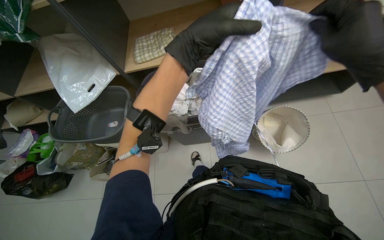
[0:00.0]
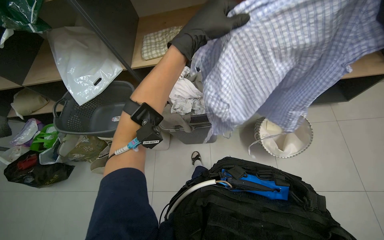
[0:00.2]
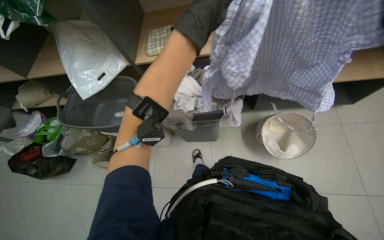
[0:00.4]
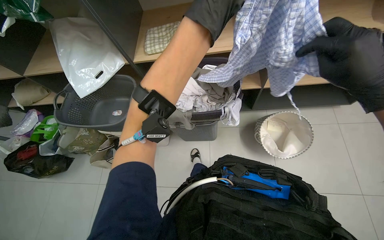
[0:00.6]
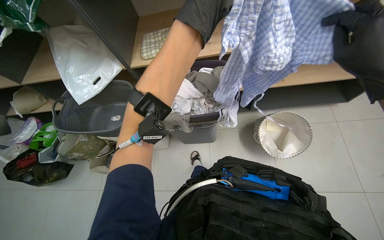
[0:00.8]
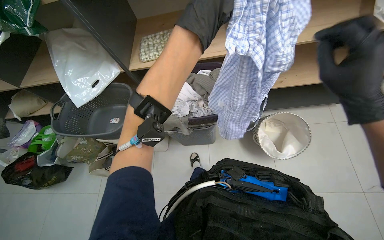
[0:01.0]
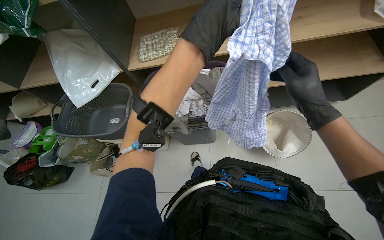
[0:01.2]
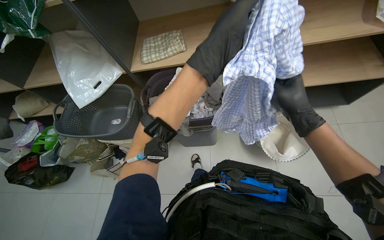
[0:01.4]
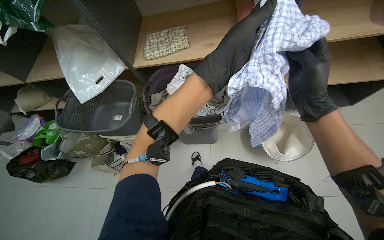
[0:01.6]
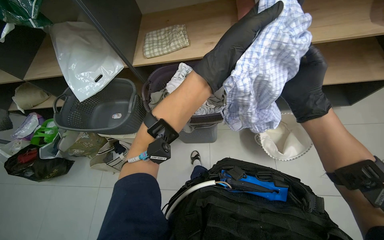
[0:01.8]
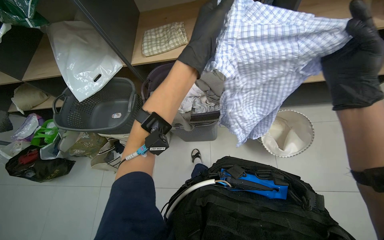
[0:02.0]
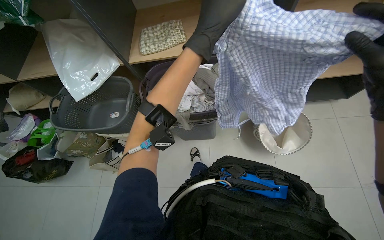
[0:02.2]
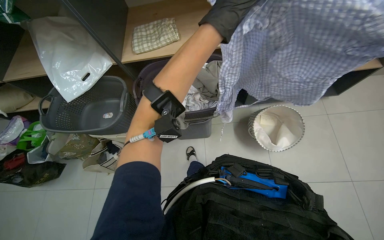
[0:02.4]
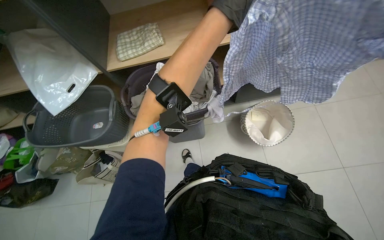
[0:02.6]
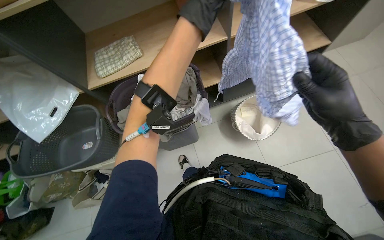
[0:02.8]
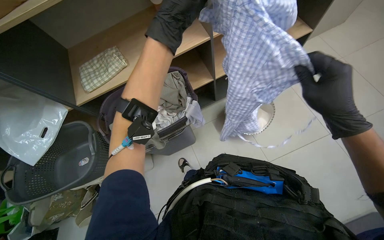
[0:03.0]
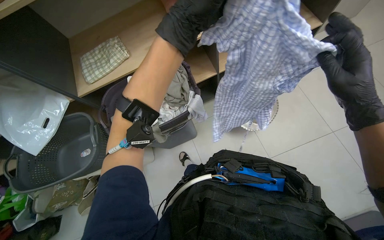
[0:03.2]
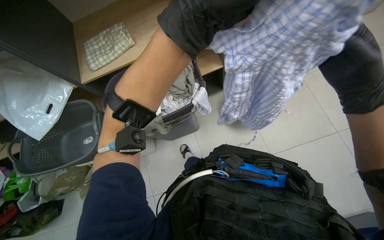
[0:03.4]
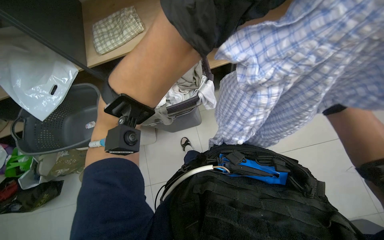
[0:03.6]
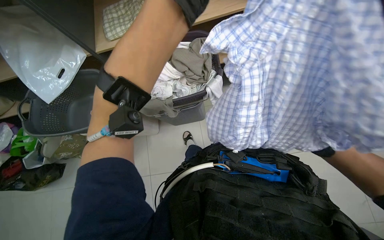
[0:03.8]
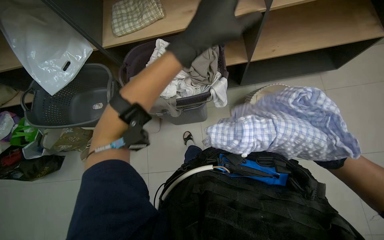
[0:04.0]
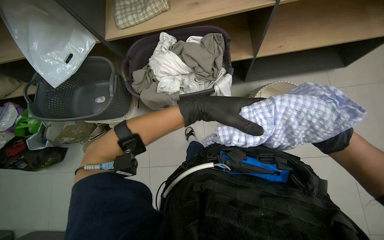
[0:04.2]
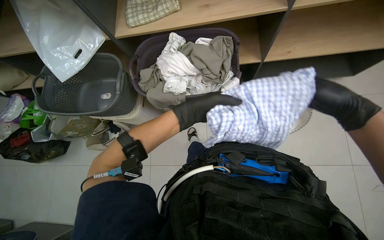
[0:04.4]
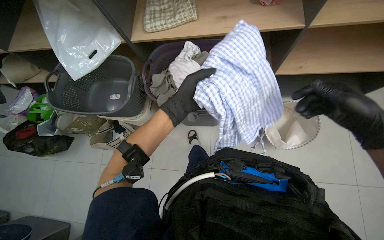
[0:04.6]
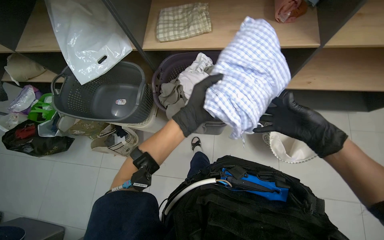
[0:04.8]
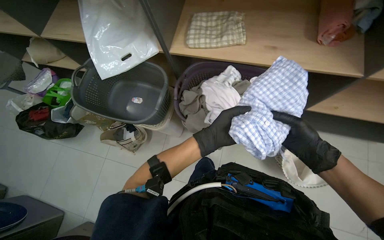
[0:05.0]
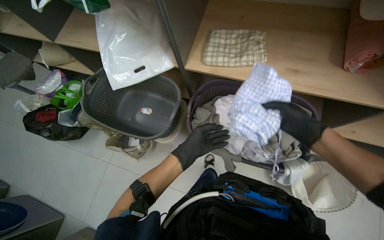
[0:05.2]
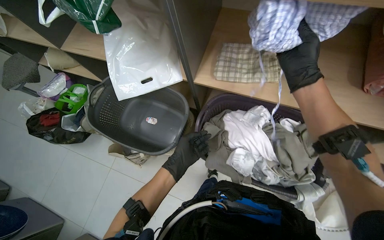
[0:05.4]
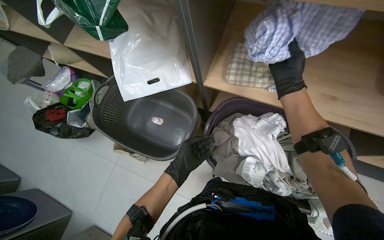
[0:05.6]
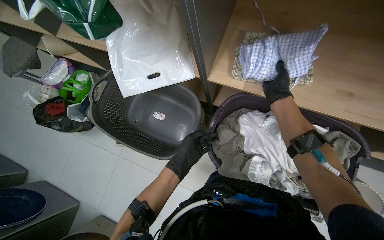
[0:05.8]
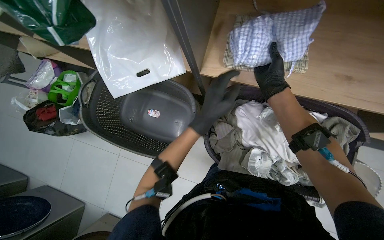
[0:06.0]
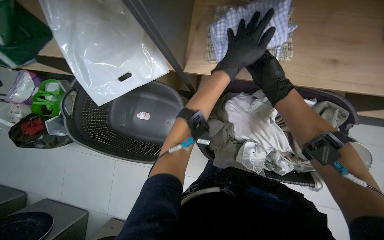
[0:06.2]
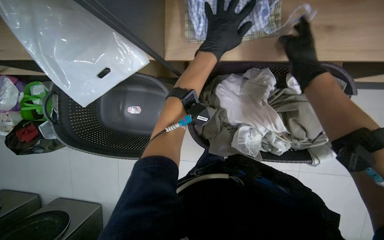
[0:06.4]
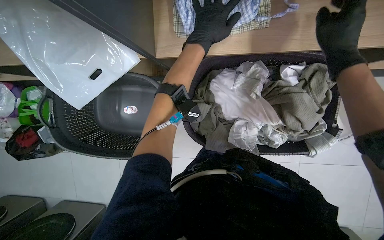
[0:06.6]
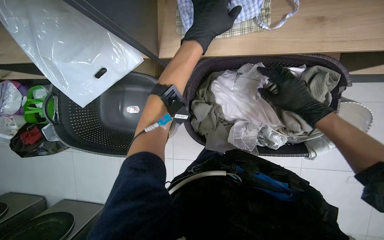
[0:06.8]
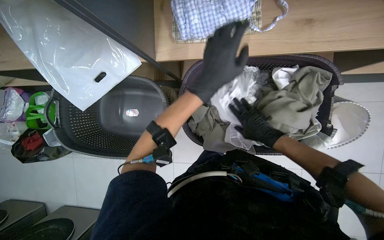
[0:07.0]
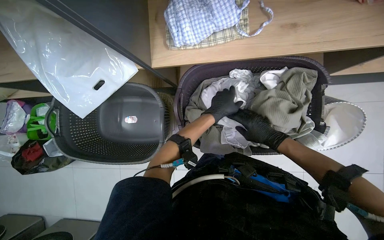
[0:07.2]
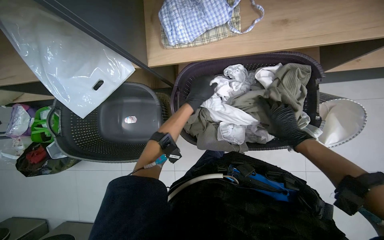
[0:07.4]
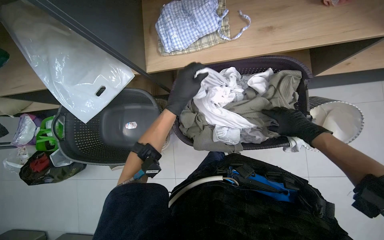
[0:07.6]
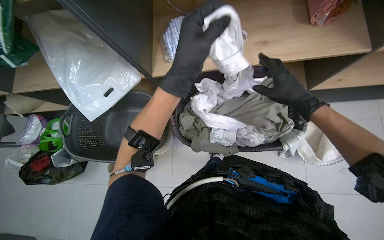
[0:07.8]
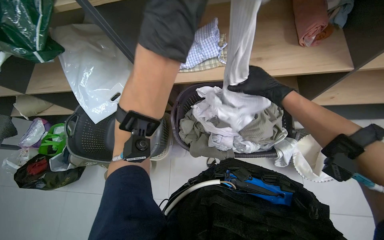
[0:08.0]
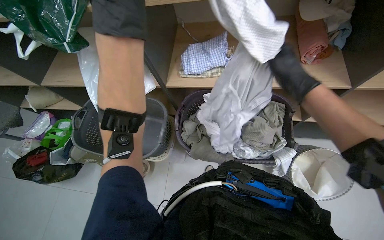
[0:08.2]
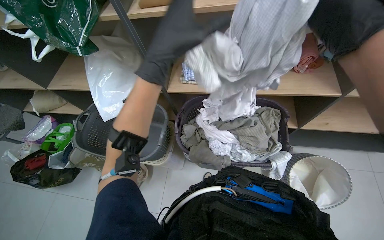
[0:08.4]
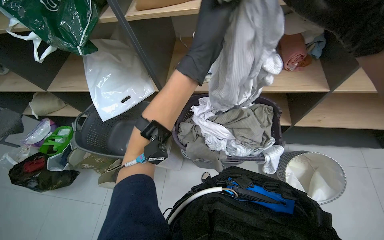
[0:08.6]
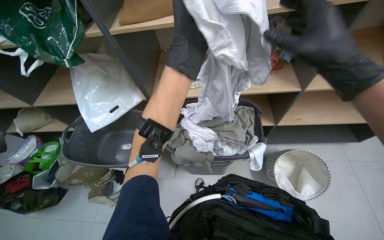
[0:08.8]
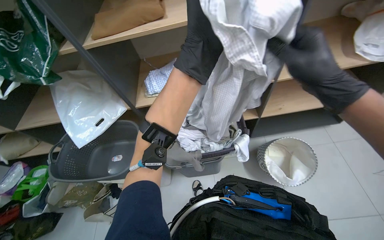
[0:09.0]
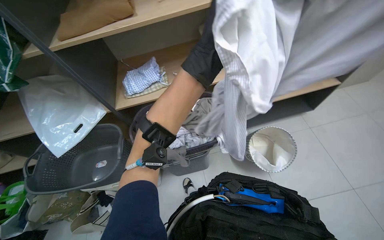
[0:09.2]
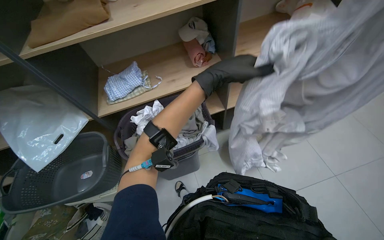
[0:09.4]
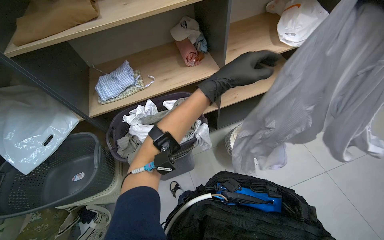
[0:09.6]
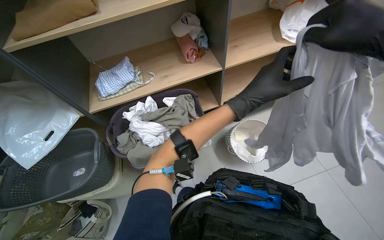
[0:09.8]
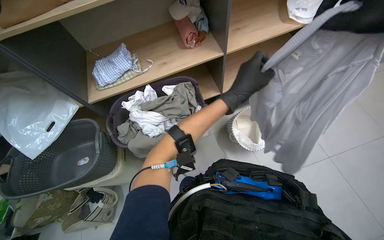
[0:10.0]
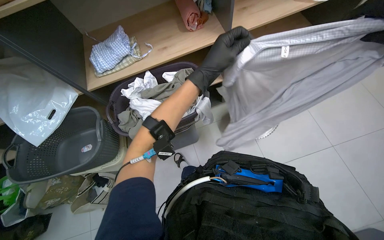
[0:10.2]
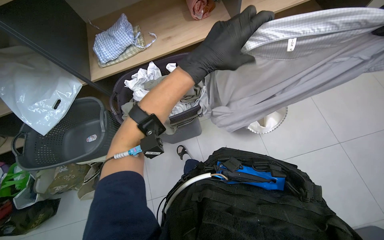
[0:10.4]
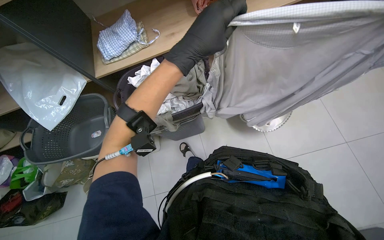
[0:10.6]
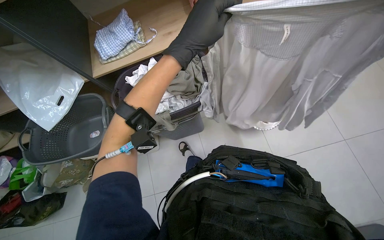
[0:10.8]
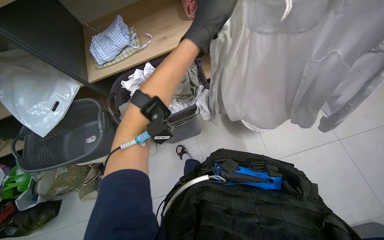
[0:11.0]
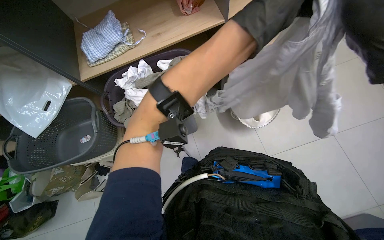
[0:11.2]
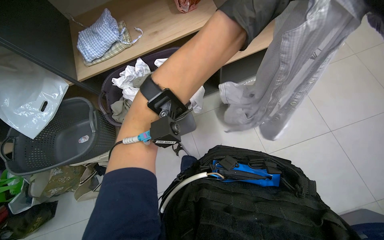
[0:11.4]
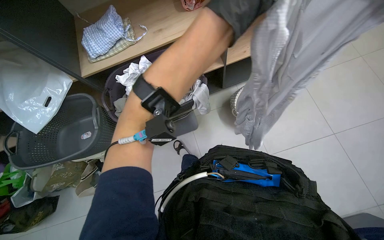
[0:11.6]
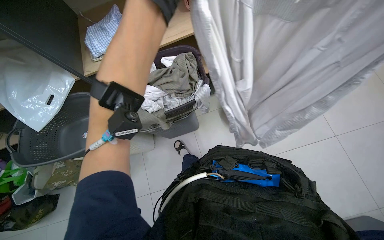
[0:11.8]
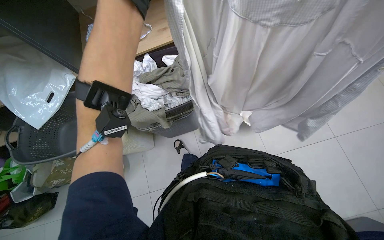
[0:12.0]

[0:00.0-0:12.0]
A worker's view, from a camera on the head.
Job: managing laundry.
The whole recording: Sorting and folding laundry. The worker removes clothes from the washing machine and sorts them into a basket, rolling up socks.
0.0 to 1.6 s: The left hand moves farther from the camera, approximately 10 cm.
1.6 to 3.0 s: The left hand goes some 10 cm up the picture.
3.0 to 4.4 s: The left hand moves farther from the camera and down the picture, roughly 30 cm.
4.4 to 6.0 s: The camera is carried some 50 cm.
6.0 to 7.6 s: The left hand goes up the picture and returns, about 25 cm each way. Meanwhile the right hand heads to the right and down the picture, covering about 40 cm.
7.6 to 9.0 s: The camera pitches upward, by approximately 30 degrees. The left hand goes to the left and returns, some 10 cm each way. Meanwhile the right hand goes some 40 cm nearer to the camera.
9.0 to 10.4 s: The view tips downward by about 15 degrees. The left hand moves nearer and farther over approximately 15 cm, changing direction 3 times.

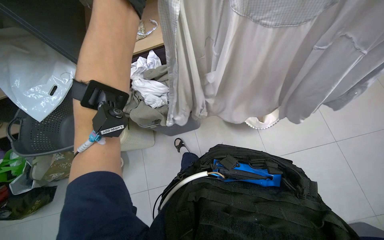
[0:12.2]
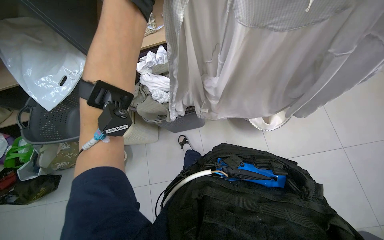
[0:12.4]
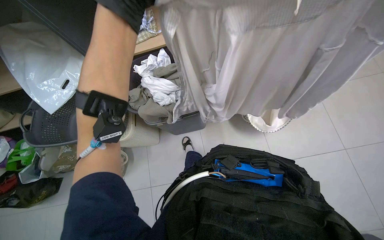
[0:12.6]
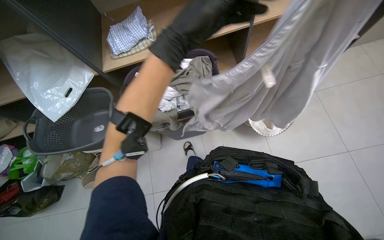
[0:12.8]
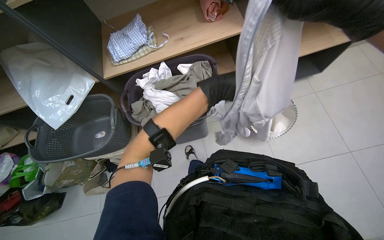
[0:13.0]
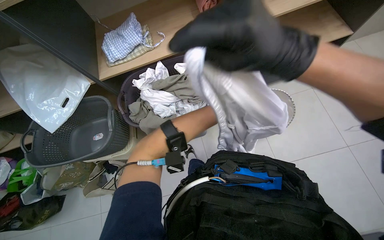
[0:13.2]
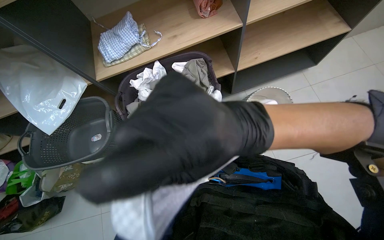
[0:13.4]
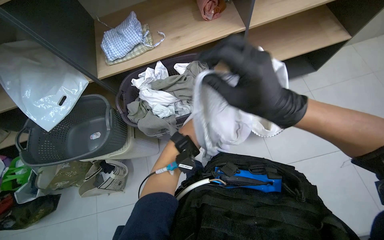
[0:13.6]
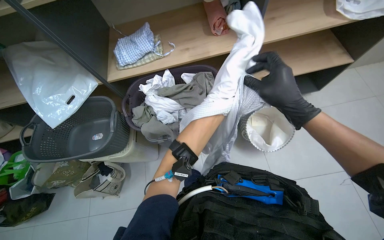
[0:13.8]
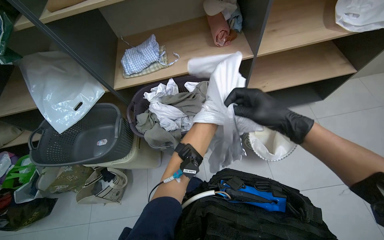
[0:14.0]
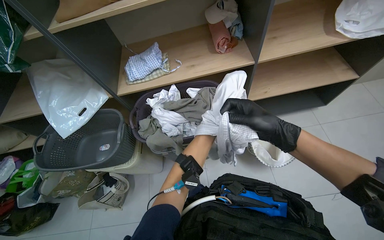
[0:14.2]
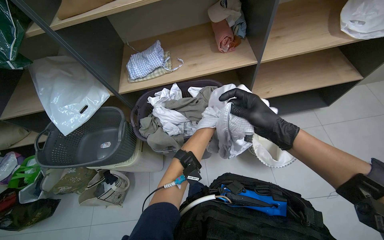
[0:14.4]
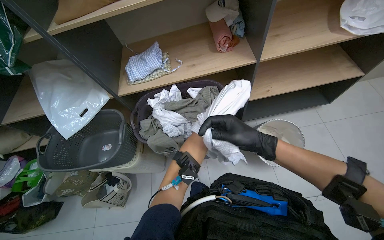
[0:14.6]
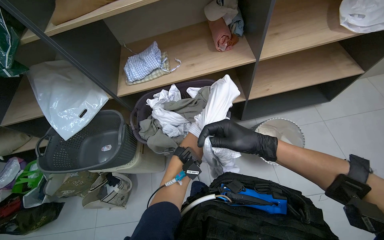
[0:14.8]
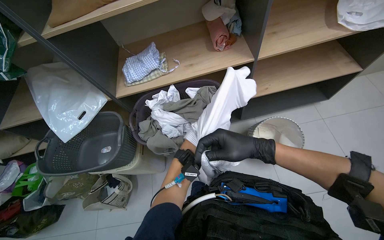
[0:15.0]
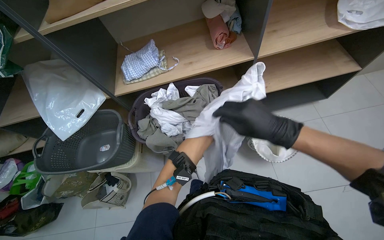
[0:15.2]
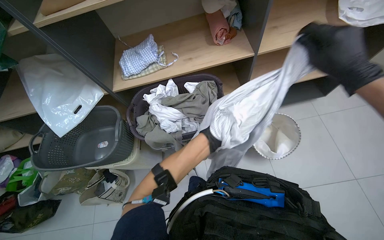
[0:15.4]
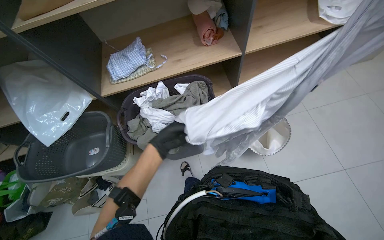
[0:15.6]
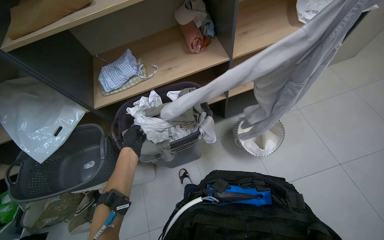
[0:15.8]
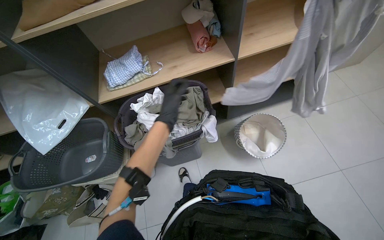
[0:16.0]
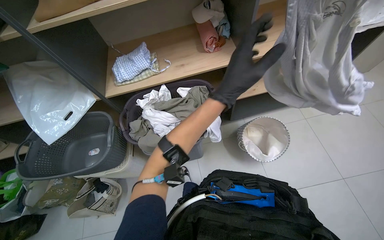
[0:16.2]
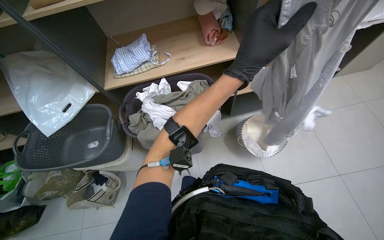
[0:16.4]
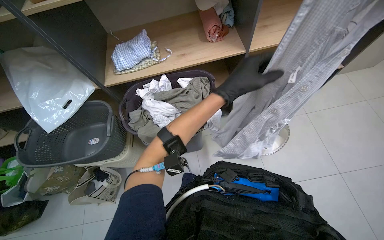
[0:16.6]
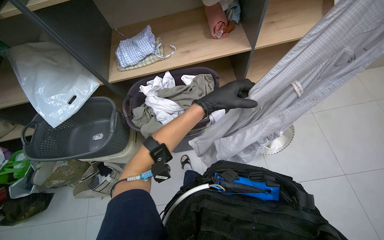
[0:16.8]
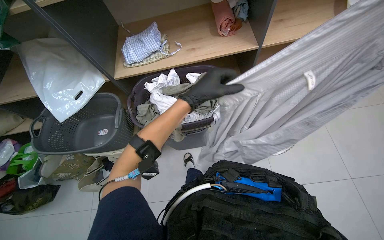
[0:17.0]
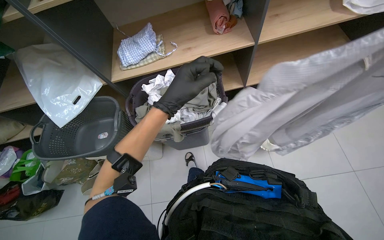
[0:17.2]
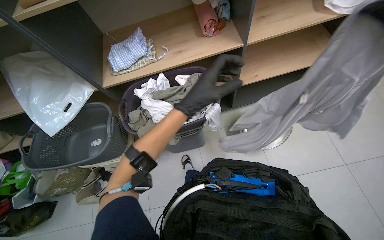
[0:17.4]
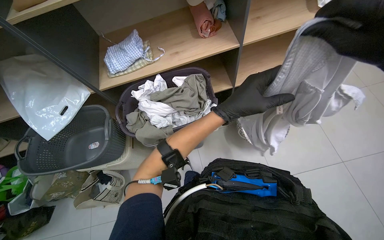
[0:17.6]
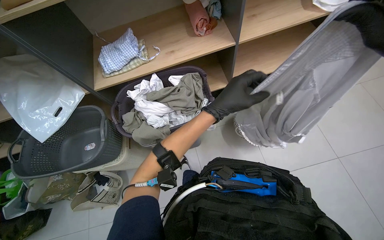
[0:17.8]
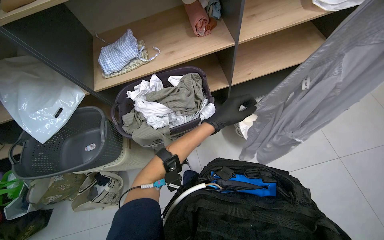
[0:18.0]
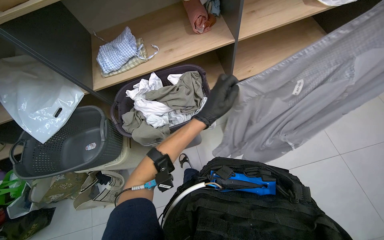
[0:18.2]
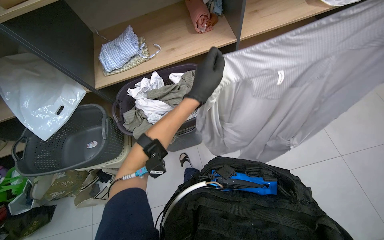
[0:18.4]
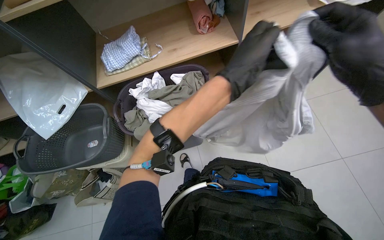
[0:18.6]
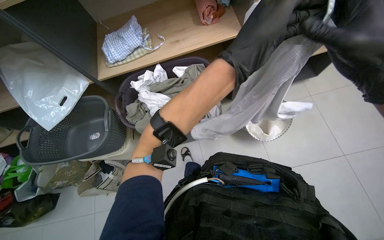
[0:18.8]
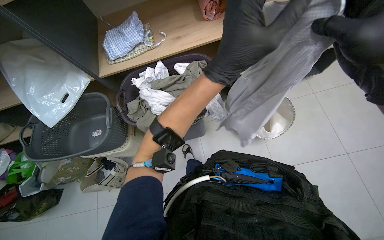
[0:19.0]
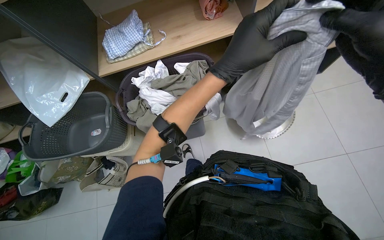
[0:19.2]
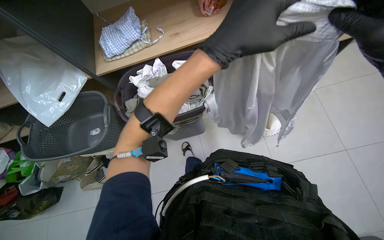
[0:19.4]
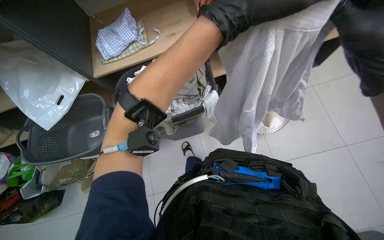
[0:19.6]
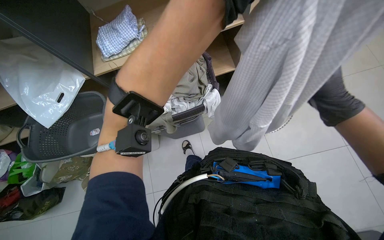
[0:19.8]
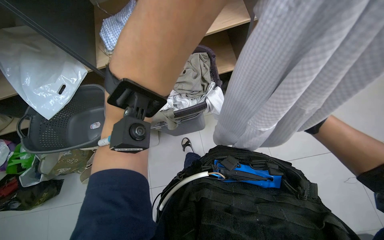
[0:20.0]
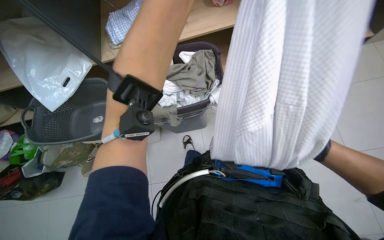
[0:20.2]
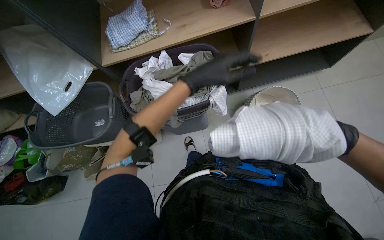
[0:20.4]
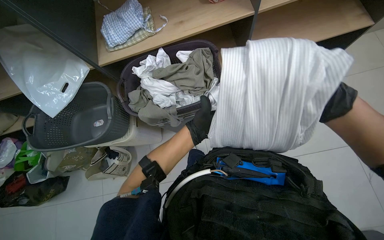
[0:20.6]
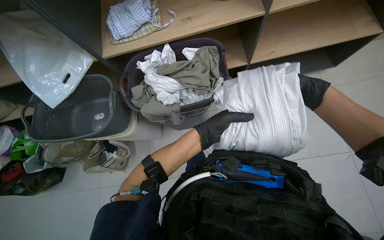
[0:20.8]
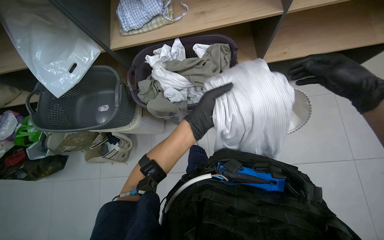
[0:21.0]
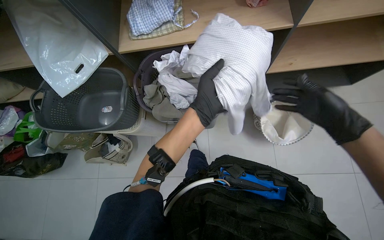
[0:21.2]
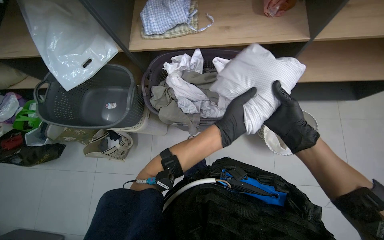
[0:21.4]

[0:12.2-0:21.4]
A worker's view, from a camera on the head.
Job: managing laundry.
The whole recording: Sorting and folding laundry. The worker removes clothes from the washing machine and sorts them into a basket, rolling up socks.
16.8 to 18.4 s: The left hand moves roughly 10 cm to the left and comes back.
